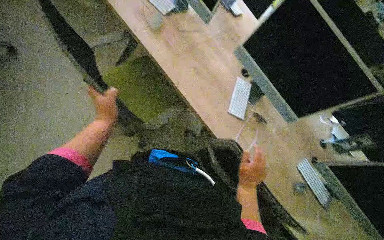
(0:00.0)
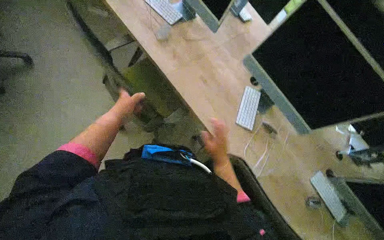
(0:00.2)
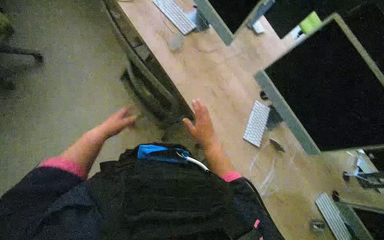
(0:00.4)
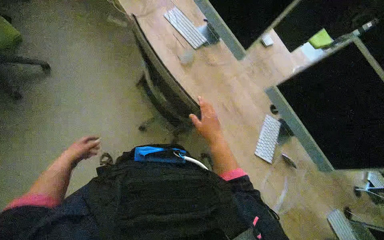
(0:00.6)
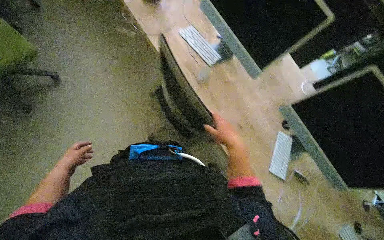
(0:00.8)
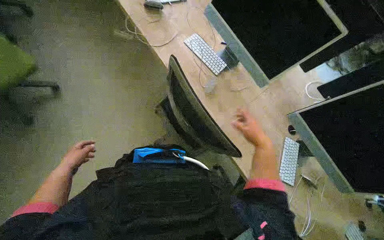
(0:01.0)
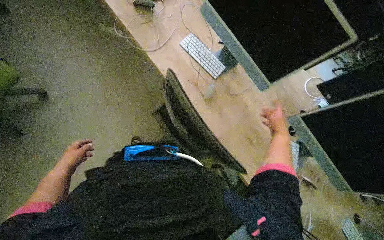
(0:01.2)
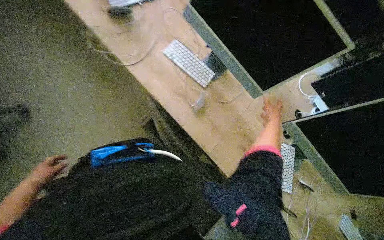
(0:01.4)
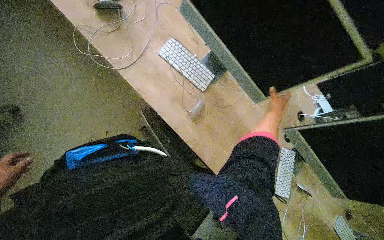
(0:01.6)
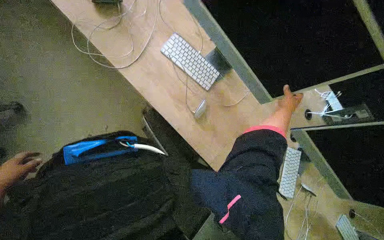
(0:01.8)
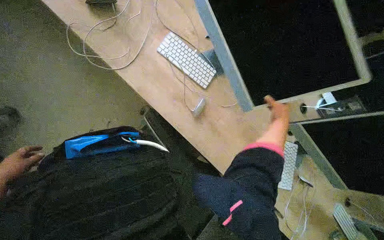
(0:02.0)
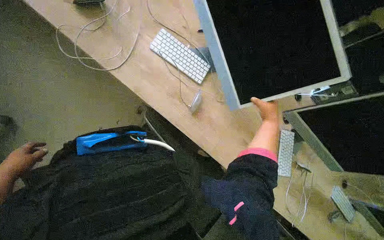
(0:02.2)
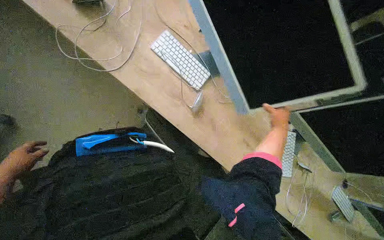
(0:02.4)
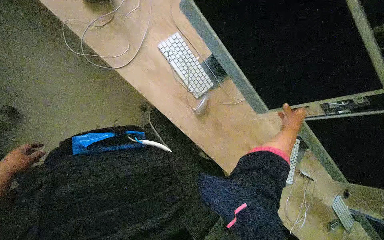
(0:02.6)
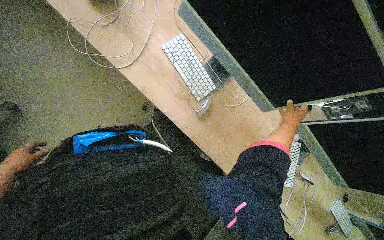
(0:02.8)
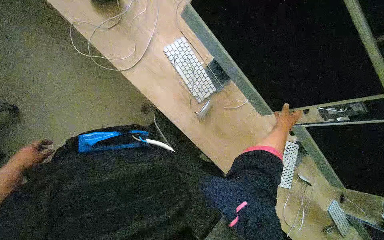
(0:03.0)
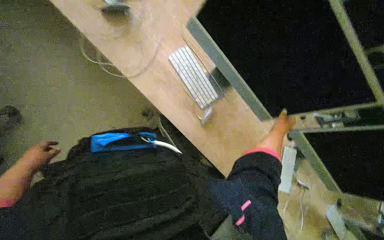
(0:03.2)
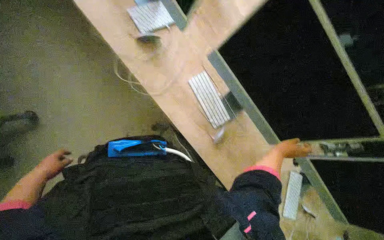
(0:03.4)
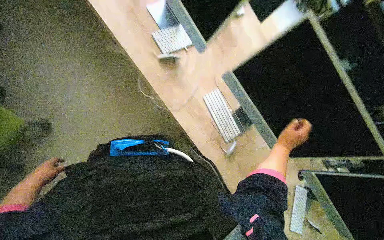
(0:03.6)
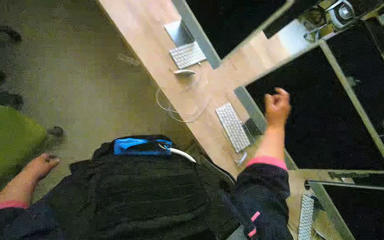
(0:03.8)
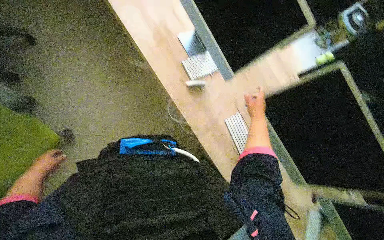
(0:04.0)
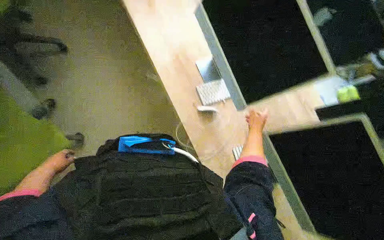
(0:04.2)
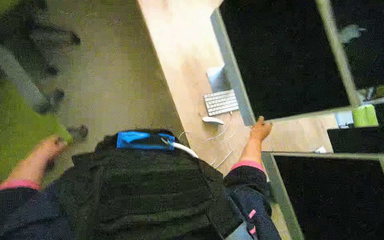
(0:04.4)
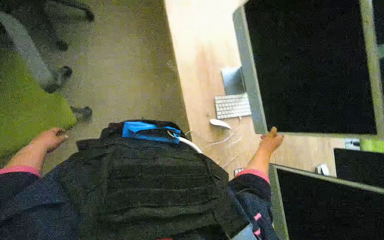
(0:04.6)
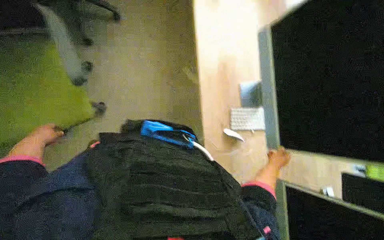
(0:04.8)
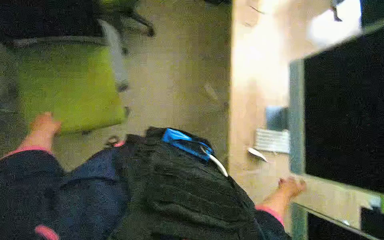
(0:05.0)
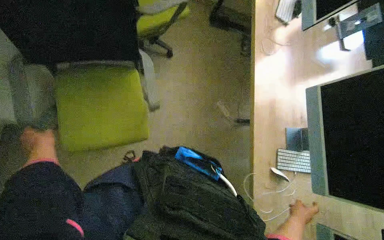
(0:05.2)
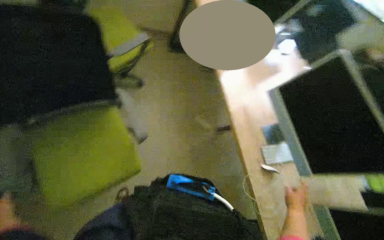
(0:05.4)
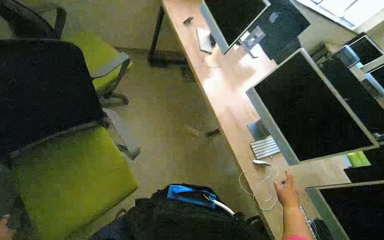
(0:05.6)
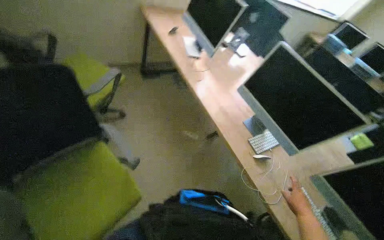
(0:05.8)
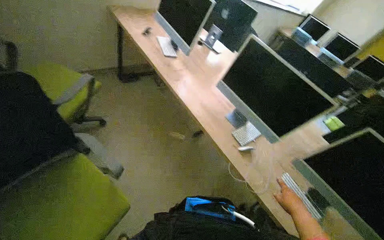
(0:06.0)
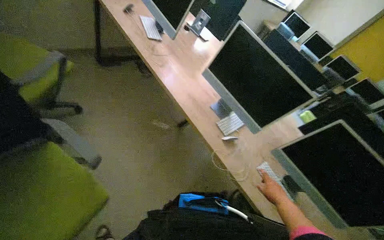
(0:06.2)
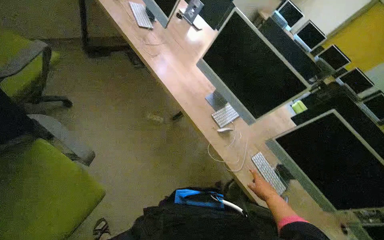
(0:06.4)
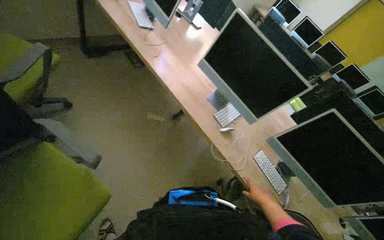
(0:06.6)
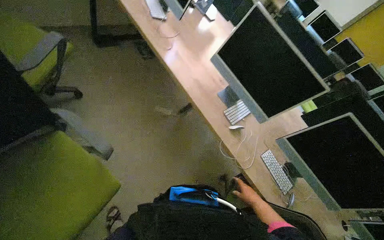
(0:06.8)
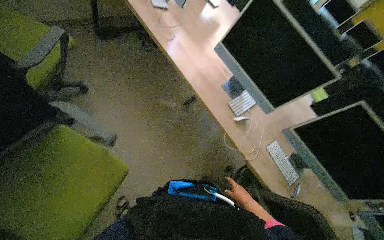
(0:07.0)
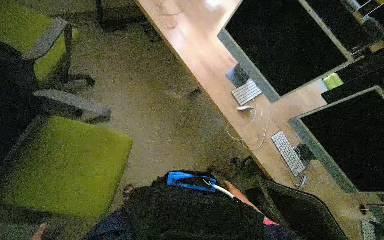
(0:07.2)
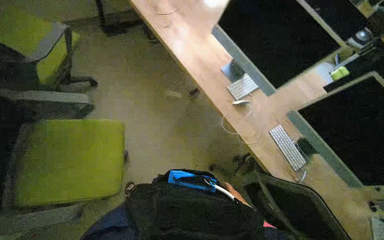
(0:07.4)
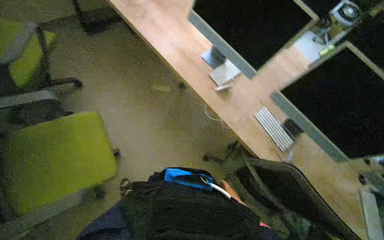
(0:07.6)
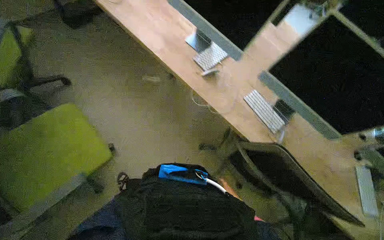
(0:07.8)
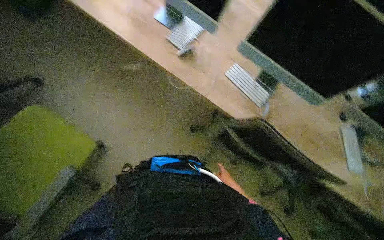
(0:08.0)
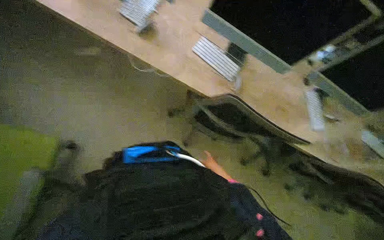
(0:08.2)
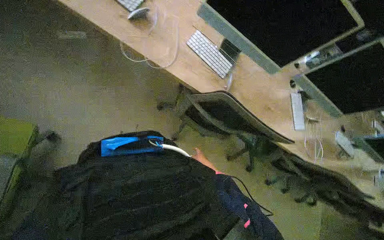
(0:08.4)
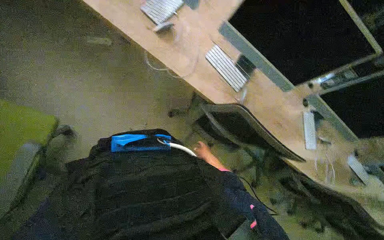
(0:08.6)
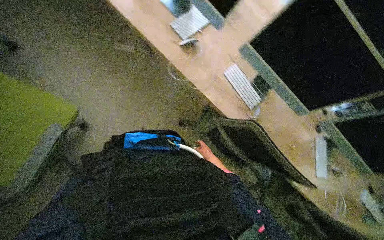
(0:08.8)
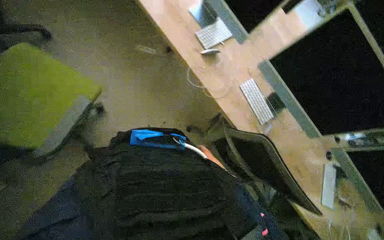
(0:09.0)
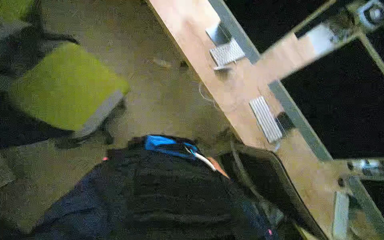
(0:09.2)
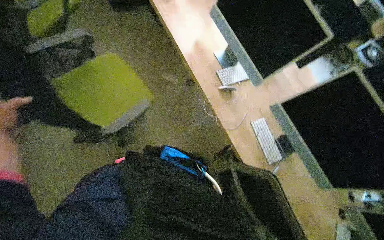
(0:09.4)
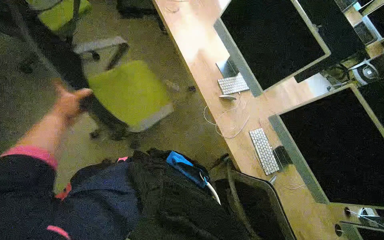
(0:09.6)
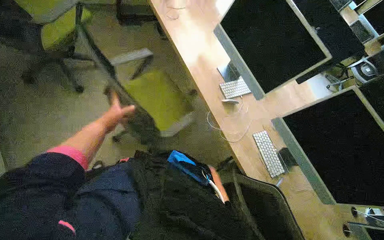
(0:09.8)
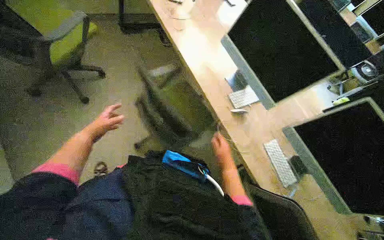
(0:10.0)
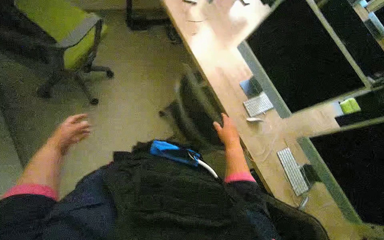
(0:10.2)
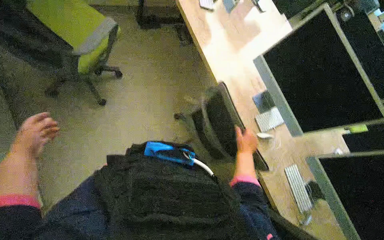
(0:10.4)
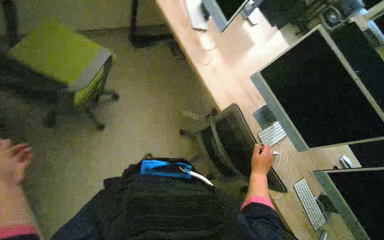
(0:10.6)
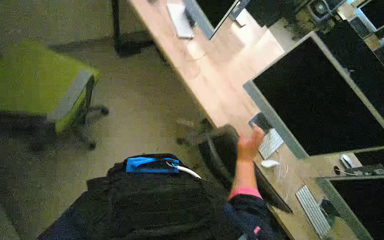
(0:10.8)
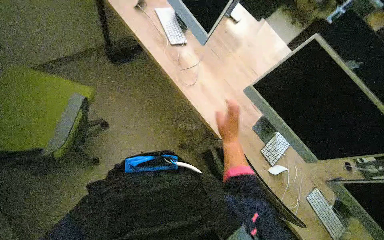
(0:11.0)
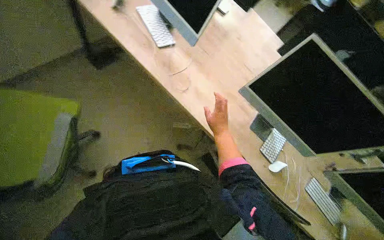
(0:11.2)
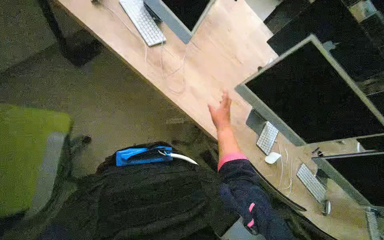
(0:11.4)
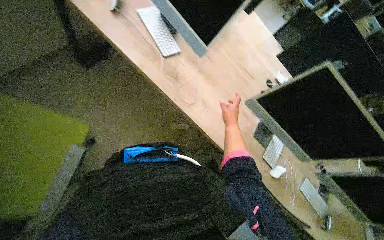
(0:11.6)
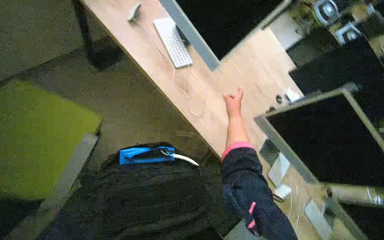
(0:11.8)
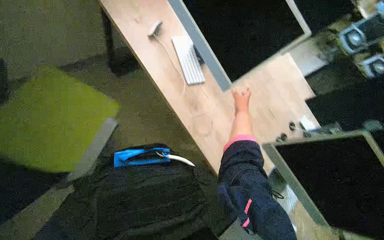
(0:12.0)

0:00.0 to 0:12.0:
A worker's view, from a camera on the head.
Job: organizing items.
The whole recording: Preparing office workstations. The worker arranges chairs and computer equipment, then cleans the monitors at several workstations.
0:00.0 to 0:01.6: The camera is carried about 70 cm.
0:01.6 to 0:03.0: The right hand is displaced down the picture by about 10 cm.
0:03.0 to 0:04.4: The head travels approximately 40 cm. The view tips upward by roughly 15 degrees.
0:04.4 to 0:06.0: The head rotates approximately 25 degrees to the right. The view tips upward by approximately 20 degrees.
0:06.0 to 0:07.6: The wearer looks approximately 15 degrees further downward. The right hand moves down the picture, about 40 cm.
0:09.0 to 0:10.4: The right hand moves nearer and farther over roughly 35 cm, changing direction 2 times.
0:10.4 to 0:12.0: The wearer moves about 70 cm.

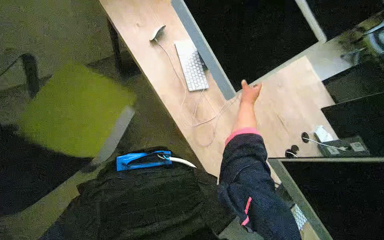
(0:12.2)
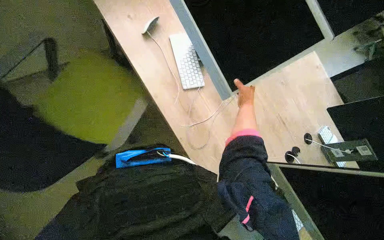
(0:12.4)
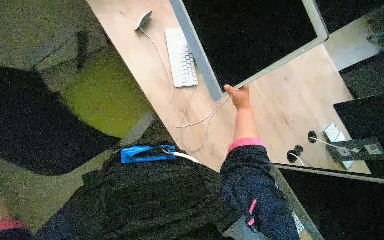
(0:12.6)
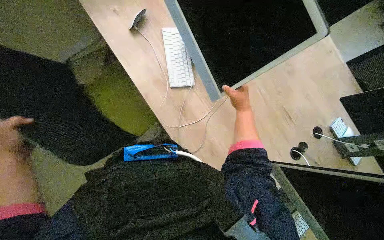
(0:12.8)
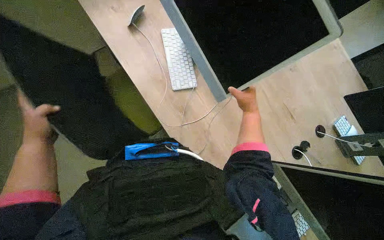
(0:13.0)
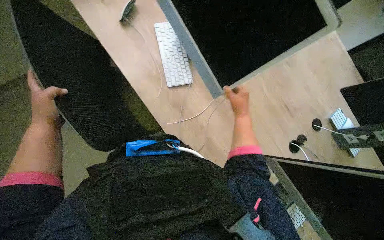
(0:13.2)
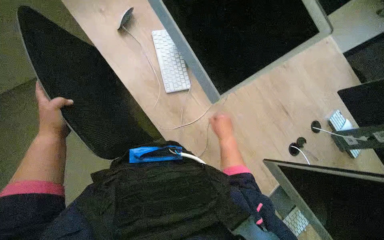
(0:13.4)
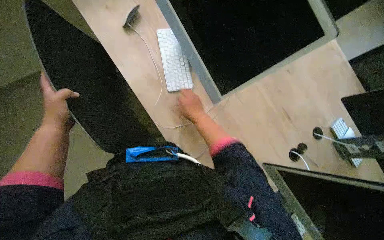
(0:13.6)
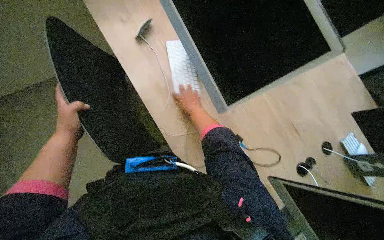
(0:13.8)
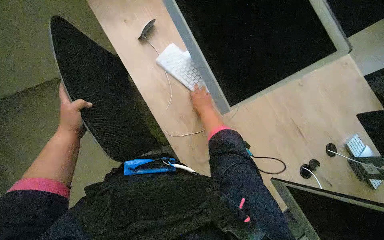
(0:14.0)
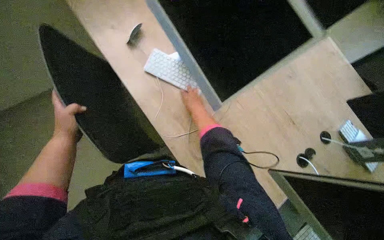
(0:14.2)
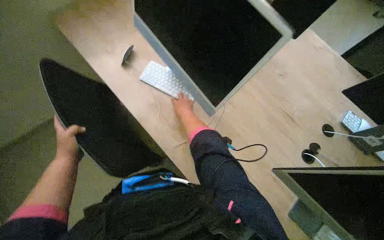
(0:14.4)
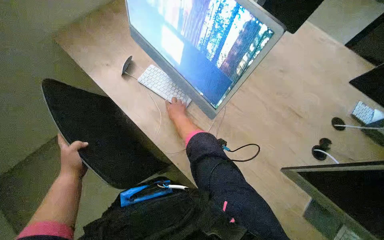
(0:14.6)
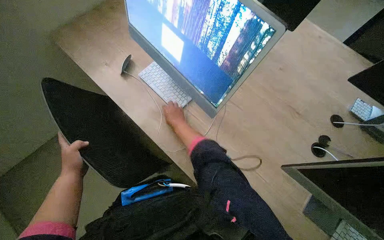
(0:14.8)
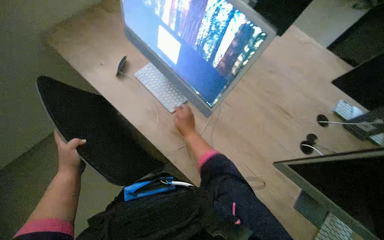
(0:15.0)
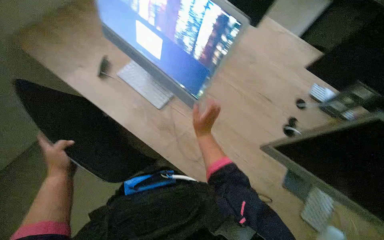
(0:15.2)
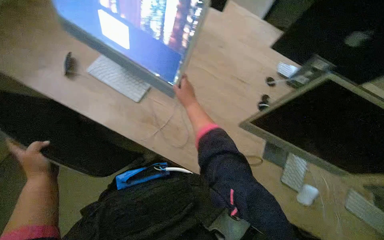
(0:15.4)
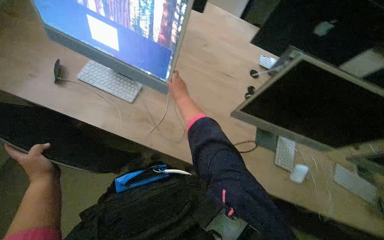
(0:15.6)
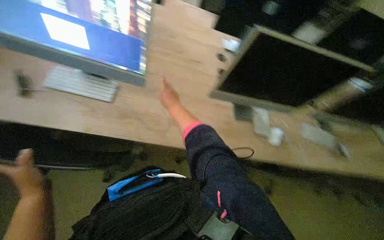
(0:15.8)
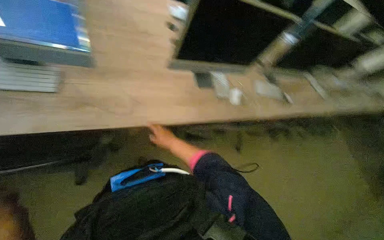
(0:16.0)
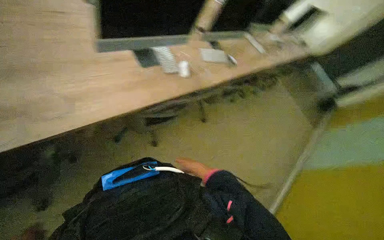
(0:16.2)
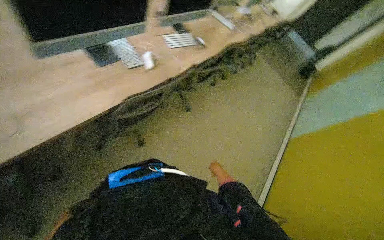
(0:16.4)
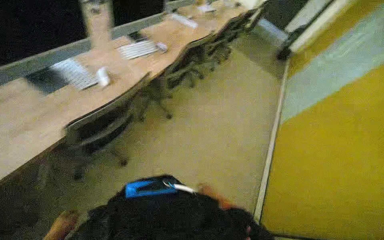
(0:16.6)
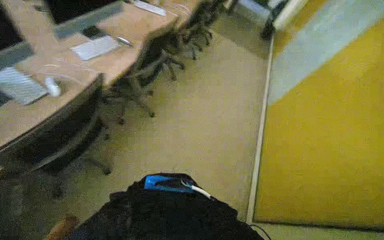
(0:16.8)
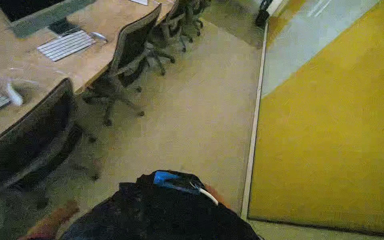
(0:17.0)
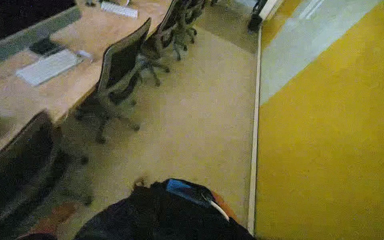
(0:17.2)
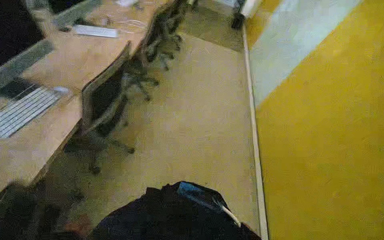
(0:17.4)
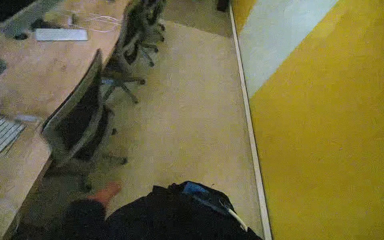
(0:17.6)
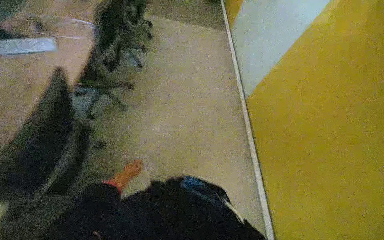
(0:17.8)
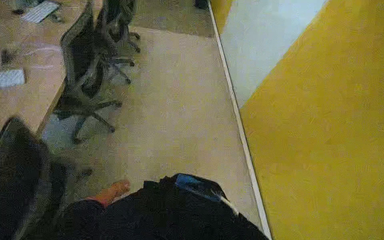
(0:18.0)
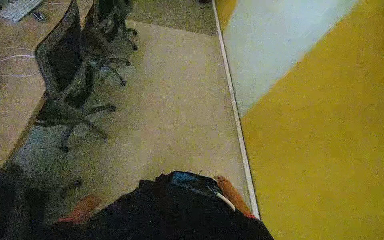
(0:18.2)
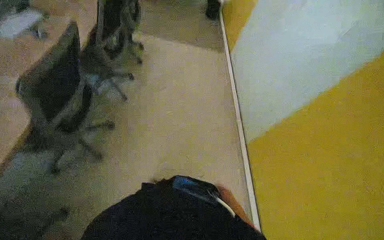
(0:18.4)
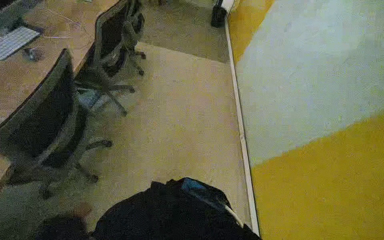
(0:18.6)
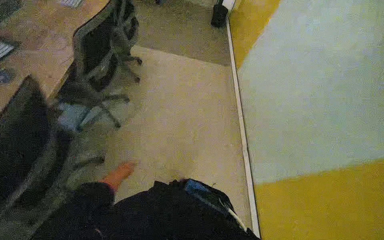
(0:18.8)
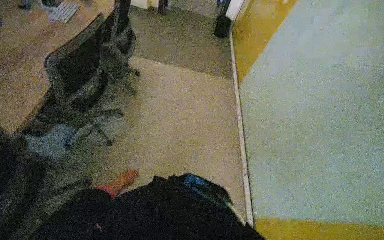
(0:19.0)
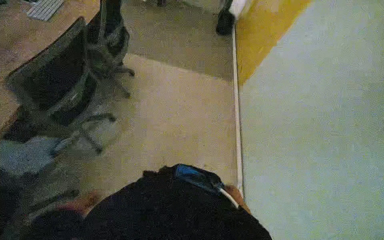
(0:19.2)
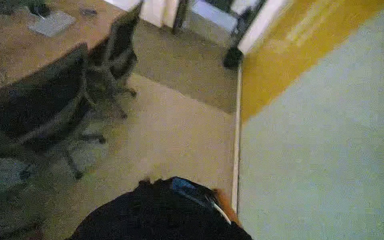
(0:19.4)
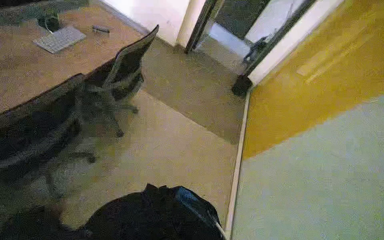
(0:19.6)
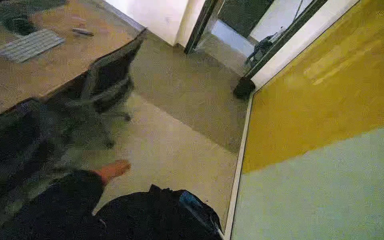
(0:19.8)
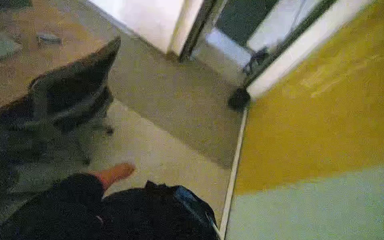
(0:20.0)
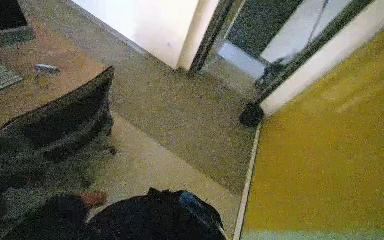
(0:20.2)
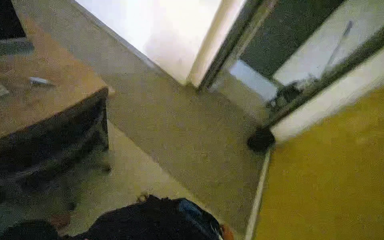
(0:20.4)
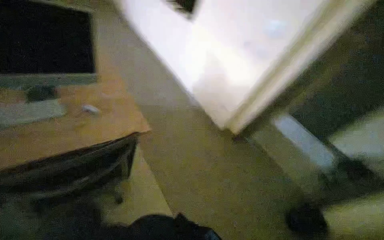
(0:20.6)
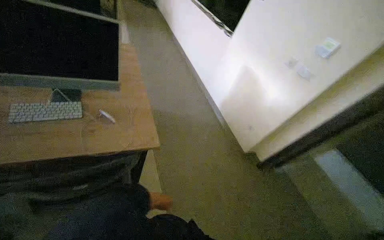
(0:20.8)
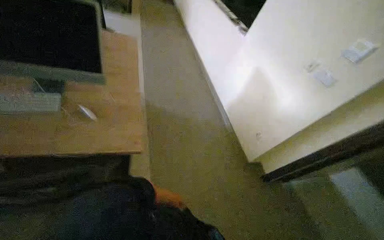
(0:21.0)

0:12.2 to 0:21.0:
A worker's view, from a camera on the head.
Job: organizing items.
The whole recording: Preparing office workstations. The worker arranges chairs and computer equipment, then cleans the monitors at several workstations.
0:12.2 to 0:13.6: The right hand moves to the left and down the picture, approximately 20 cm.
0:15.2 to 0:16.6: The wearer looks about 85 degrees further to the right. The view tips downward by approximately 20 degrees.
0:16.6 to 0:18.0: The camera travels some 1 m. Everything in view rotates some 35 degrees counterclockwise.
0:18.0 to 0:19.6: The camera is carried some 1.5 m.
0:19.6 to 0:21.0: The wearer moves approximately 1 m. The head turns to the left by approximately 25 degrees. The camera pitches upward, by some 15 degrees.
